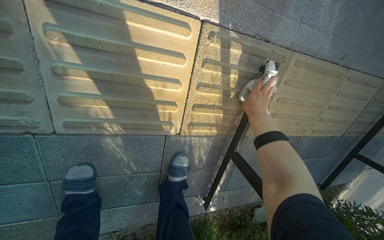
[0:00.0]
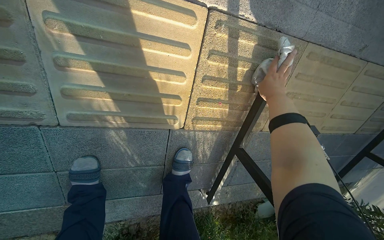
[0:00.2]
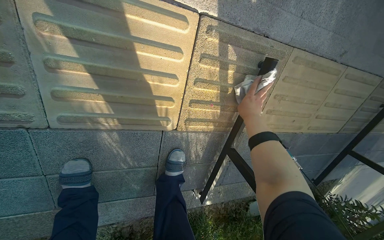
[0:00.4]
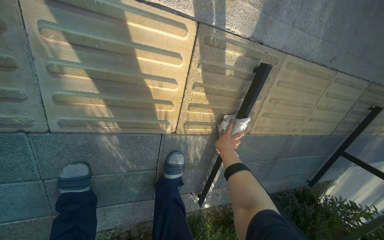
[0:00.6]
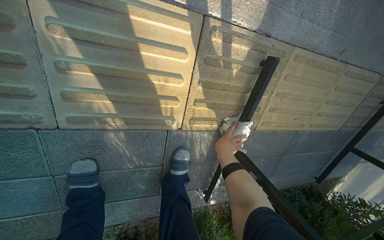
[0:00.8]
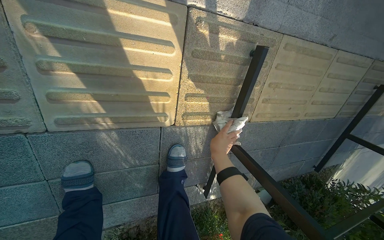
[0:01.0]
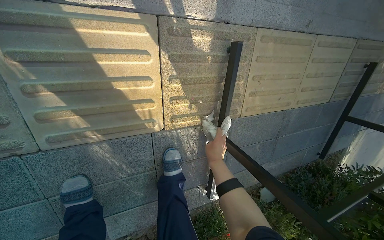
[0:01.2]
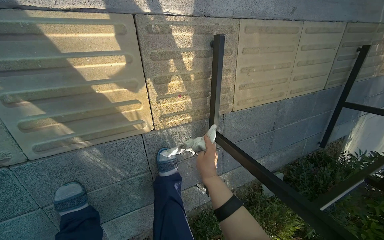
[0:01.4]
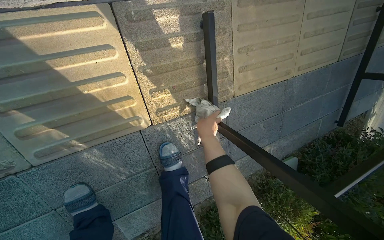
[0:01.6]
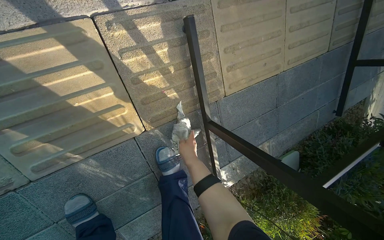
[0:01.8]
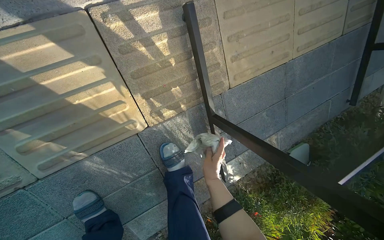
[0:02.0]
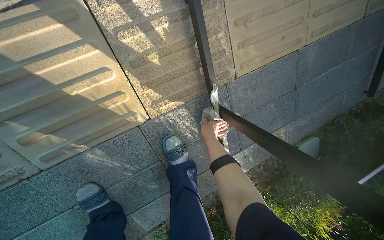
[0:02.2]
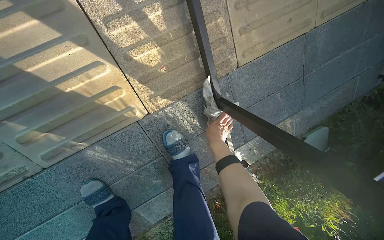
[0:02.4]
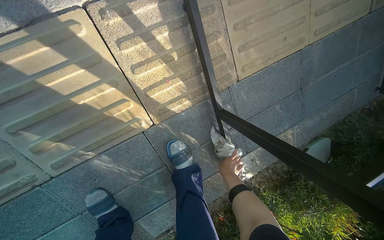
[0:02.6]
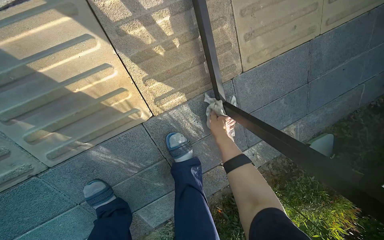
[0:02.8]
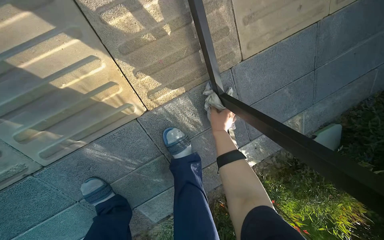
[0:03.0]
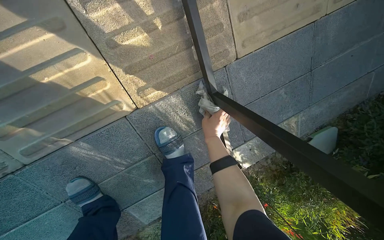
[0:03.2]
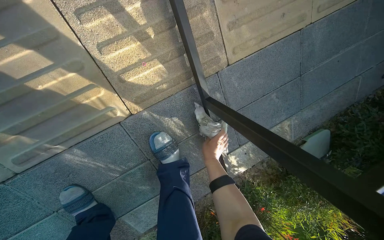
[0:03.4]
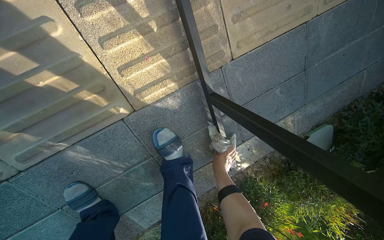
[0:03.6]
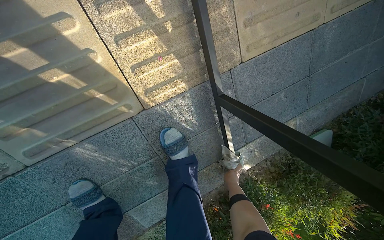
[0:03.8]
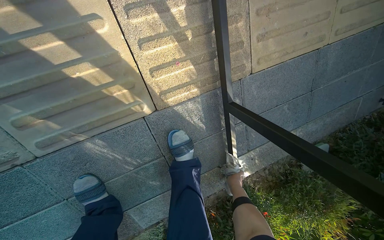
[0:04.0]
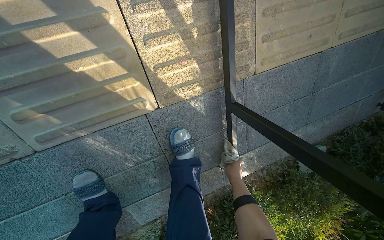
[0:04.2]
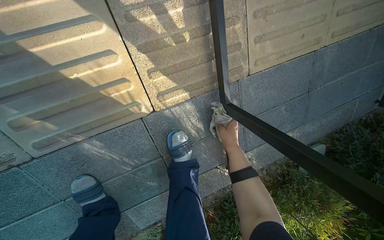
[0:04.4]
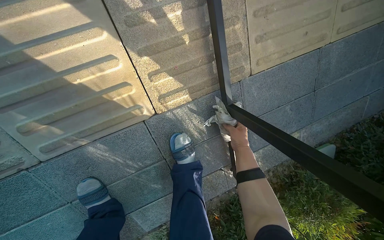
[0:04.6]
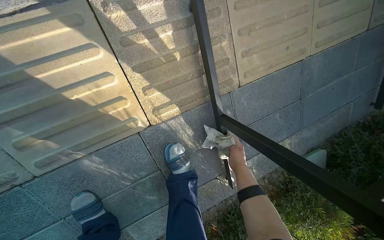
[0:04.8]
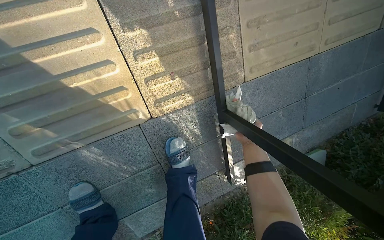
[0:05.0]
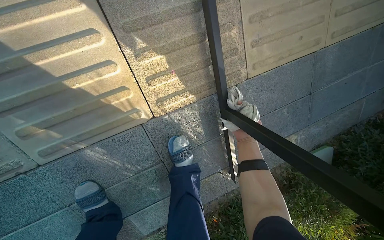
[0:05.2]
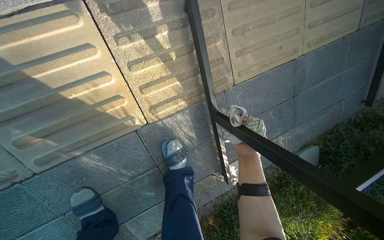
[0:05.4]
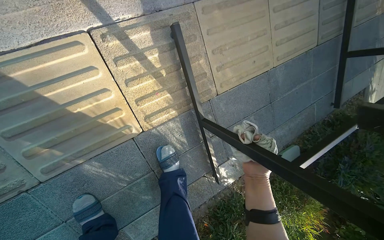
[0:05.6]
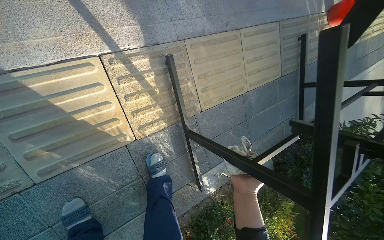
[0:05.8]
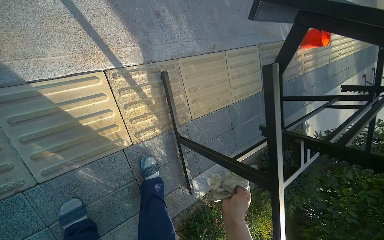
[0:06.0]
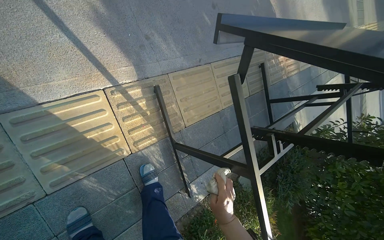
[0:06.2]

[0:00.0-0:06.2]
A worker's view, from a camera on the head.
Job: wiping surfaces.
The whole recording: Cleaning table frame and underside. The worker wipes the frame and underside of the display table with a cloth.
0:00.0 to 0:01.6: The right hand moves down the picture and farther from the camera, roughly 20 cm.
0:01.6 to 0:03.2: The right hand swings up and down the picture, roughly 15 cm each way, with 3 reversals.
0:03.2 to 0:04.6: The right hand goes down the picture and returns, some 20 cm each way.
0:04.6 to 0:06.2: The camera is carried some 40 cm. The view tilts some 20 degrees upward.

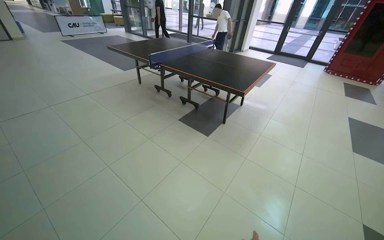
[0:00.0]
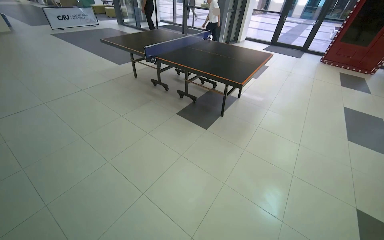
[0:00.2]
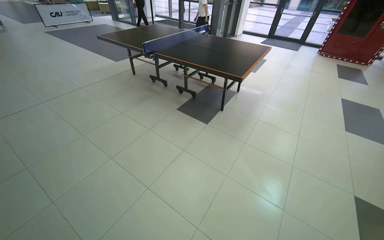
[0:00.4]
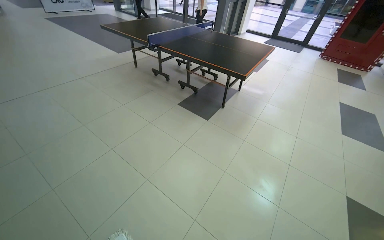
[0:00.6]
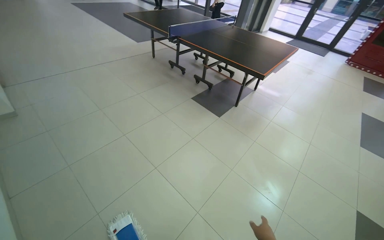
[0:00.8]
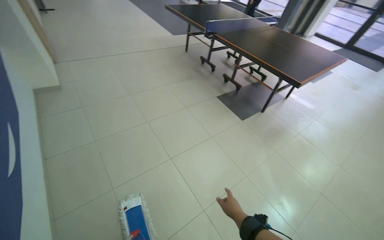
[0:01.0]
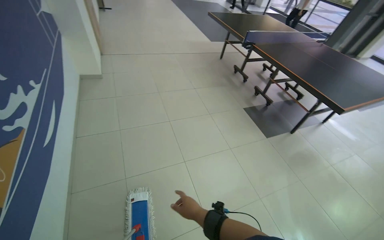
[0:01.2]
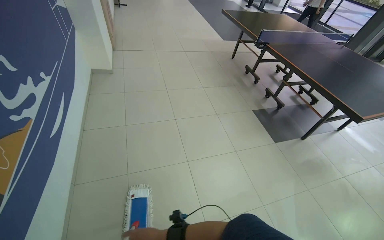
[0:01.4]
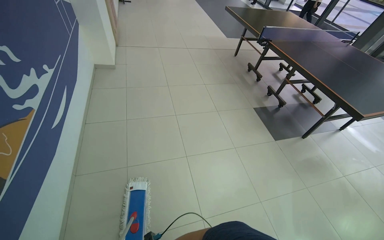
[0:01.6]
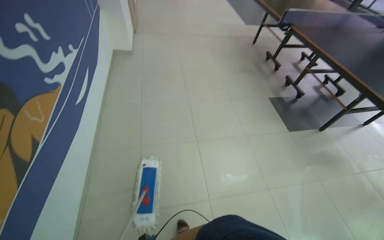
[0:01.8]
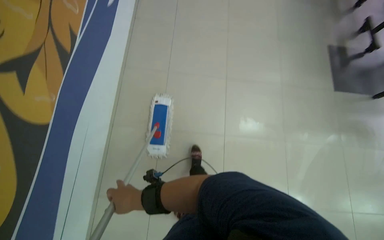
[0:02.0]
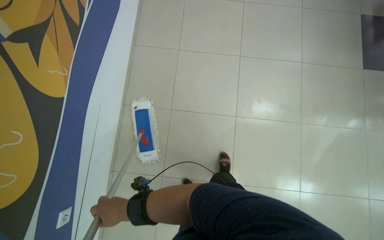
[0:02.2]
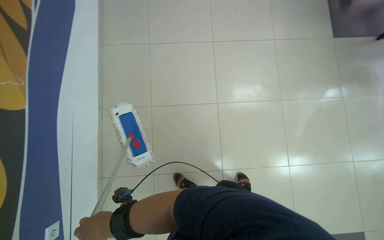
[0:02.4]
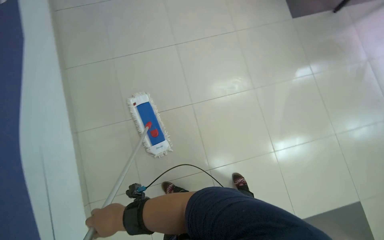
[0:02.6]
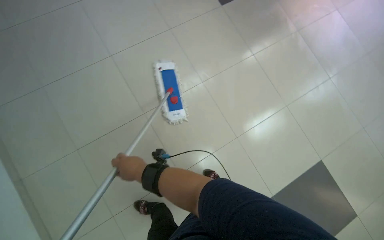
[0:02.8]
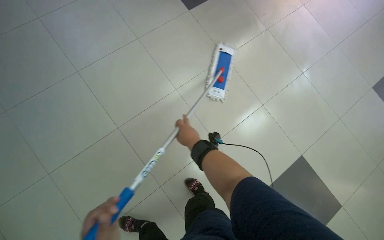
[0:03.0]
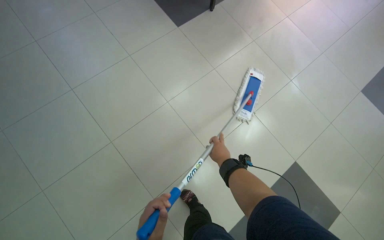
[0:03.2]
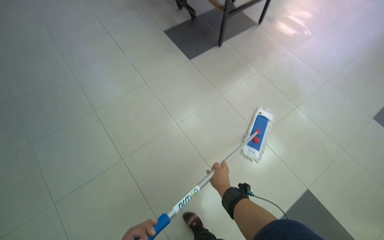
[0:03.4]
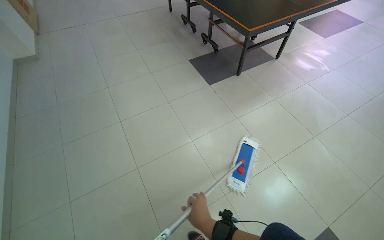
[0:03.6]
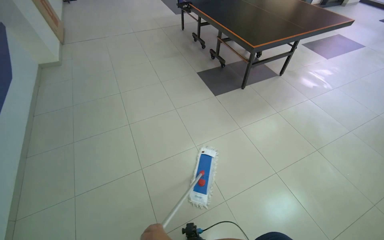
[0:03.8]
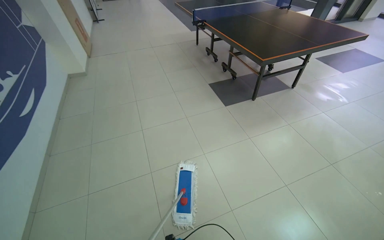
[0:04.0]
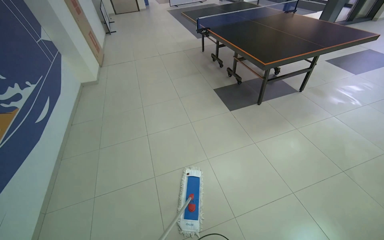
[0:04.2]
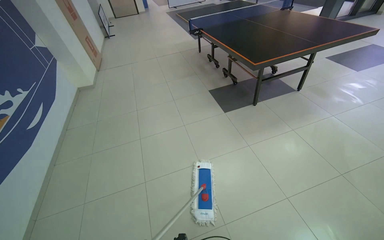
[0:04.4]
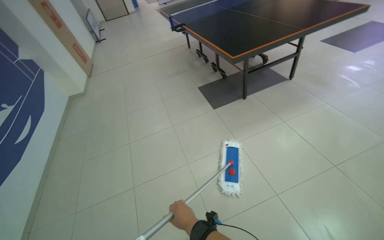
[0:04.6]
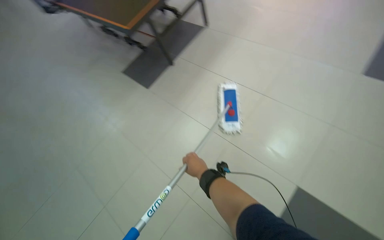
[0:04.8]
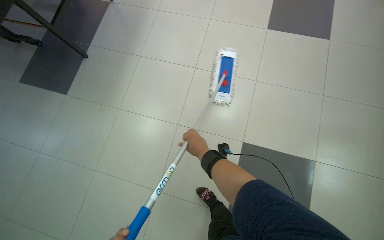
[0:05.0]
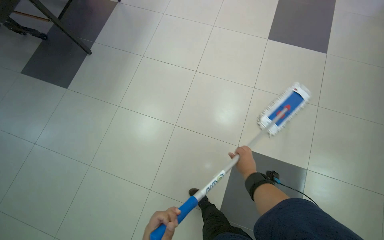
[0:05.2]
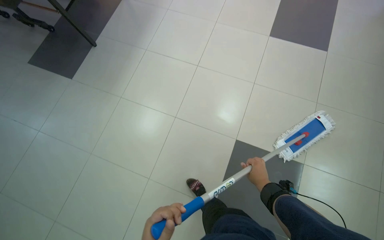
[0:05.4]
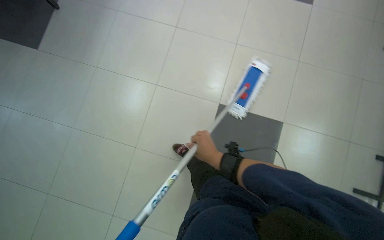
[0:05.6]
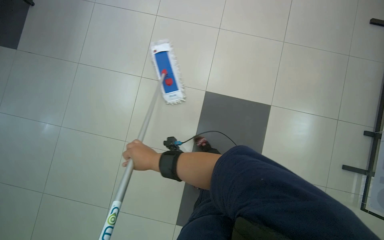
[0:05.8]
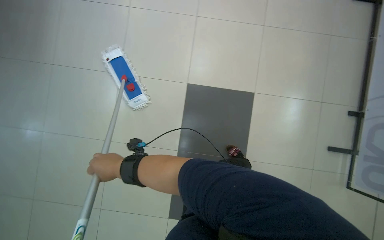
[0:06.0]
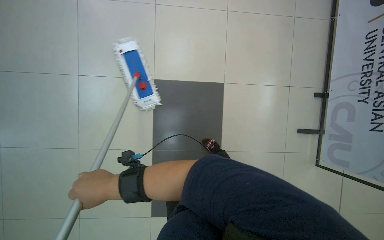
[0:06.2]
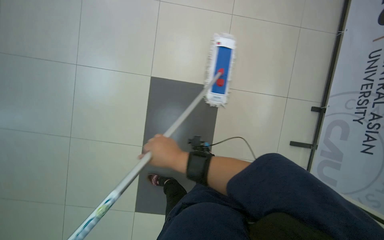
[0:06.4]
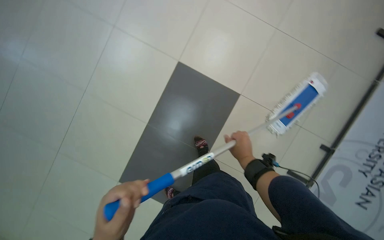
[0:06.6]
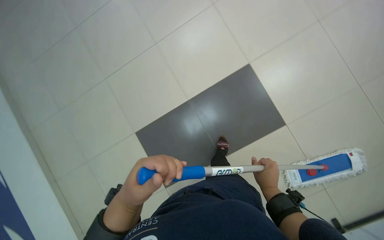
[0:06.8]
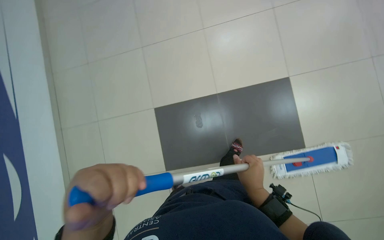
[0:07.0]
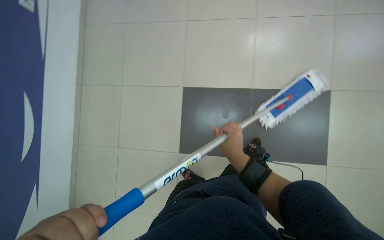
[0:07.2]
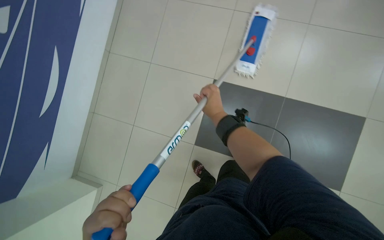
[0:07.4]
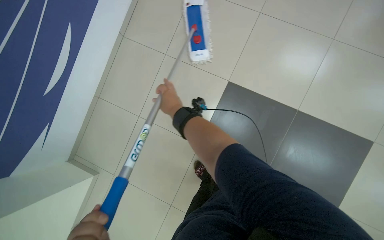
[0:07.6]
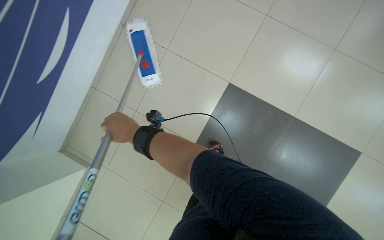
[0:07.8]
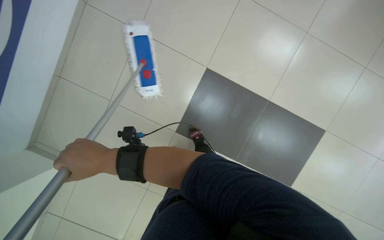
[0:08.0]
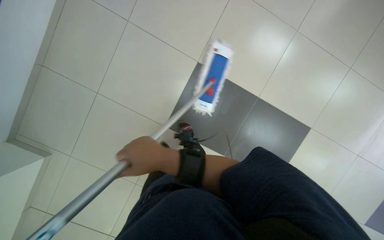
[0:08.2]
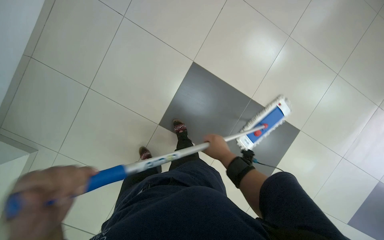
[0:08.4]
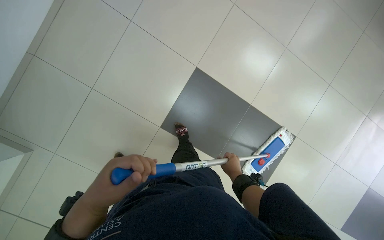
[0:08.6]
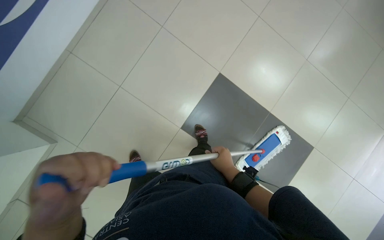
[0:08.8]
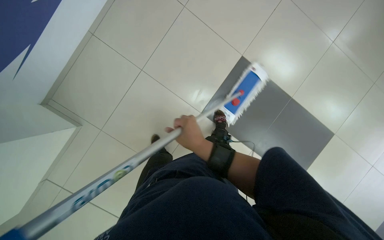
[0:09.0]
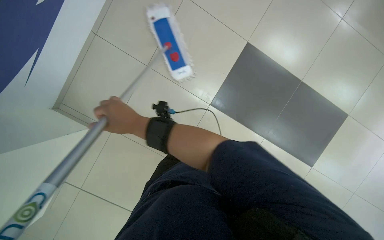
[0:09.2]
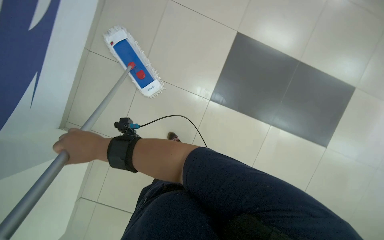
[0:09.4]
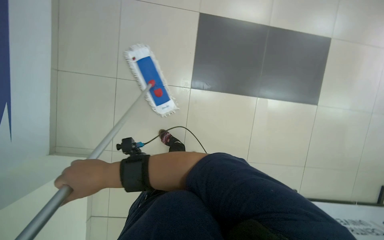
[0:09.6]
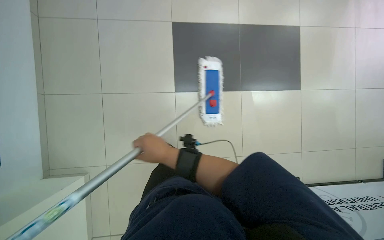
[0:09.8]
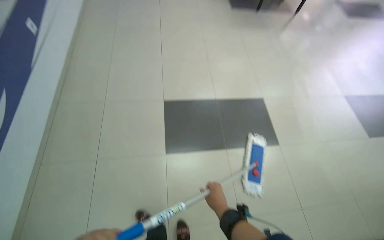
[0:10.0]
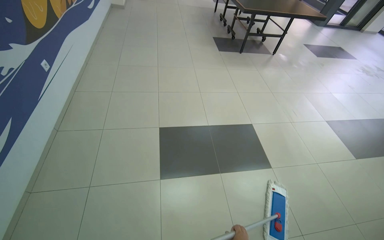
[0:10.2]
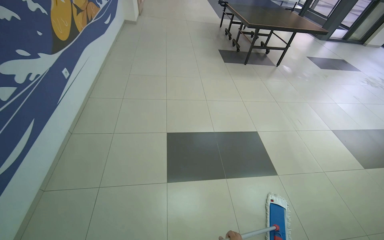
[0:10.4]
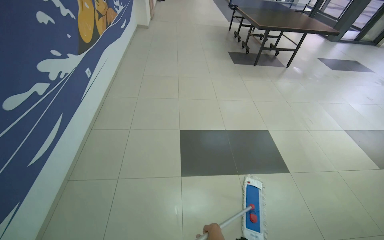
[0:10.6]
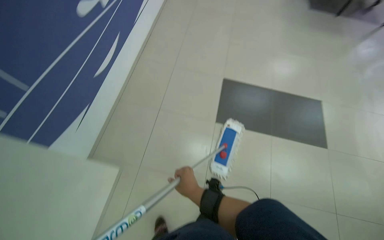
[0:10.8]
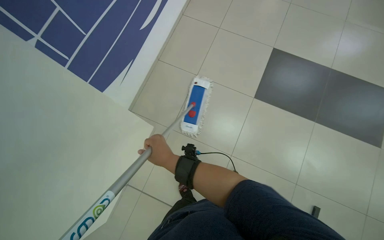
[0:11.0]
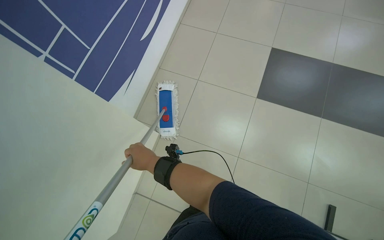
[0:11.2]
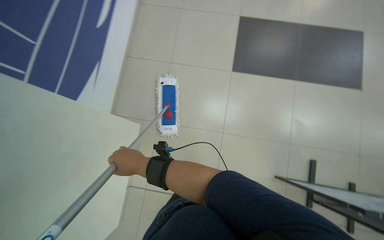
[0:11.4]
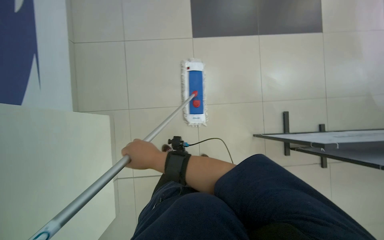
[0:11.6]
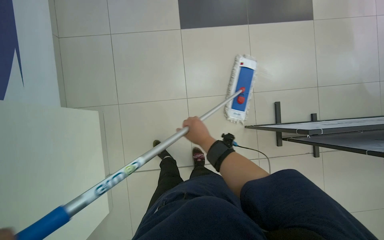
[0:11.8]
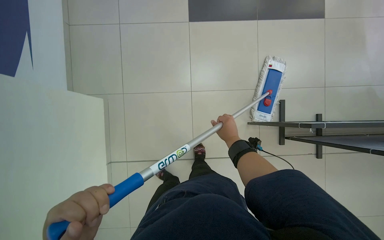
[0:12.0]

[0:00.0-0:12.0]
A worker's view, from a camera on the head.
Job: mopping floor.
The whole recording: Mopping tiled floor with flat mop. The worker mops the tiled floor with a string mop, periodically dipping and wringing it in the bucket.
0:00.0 to 0:01.6: The head turns to the left by roughly 35 degrees.
0:01.6 to 0:03.0: The wearer looks approximately 25 degrees further downward.
0:03.0 to 0:04.4: The camera is carried some 40 cm. The head rotates roughly 25 degrees to the left. The wearer looks roughly 35 degrees further upward.
0:04.4 to 0:06.0: The camera travels to the right, approximately 60 cm. The view tilts about 25 degrees downward.
0:09.0 to 0:10.4: The camera travels roughly 50 cm. The wearer looks about 20 degrees further to the left. The camera pitches upward, by approximately 40 degrees.

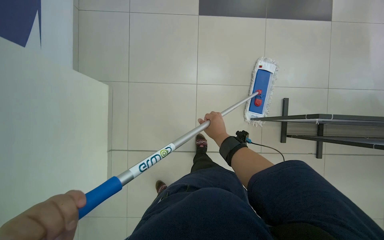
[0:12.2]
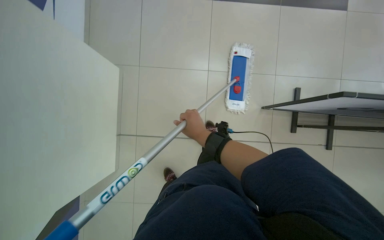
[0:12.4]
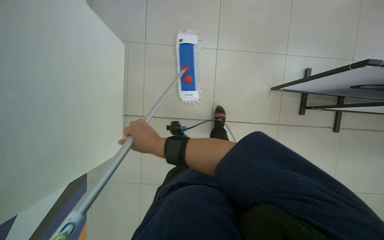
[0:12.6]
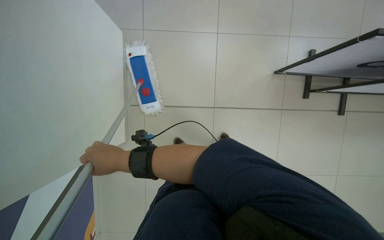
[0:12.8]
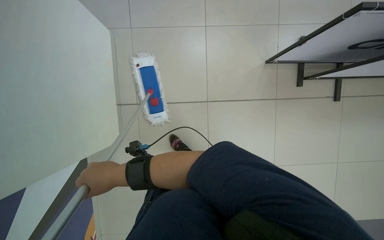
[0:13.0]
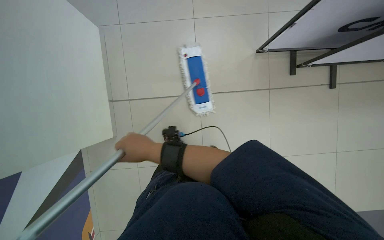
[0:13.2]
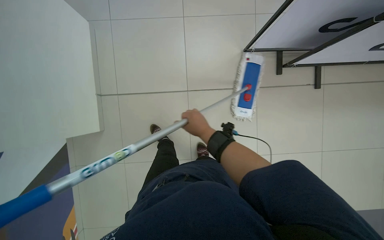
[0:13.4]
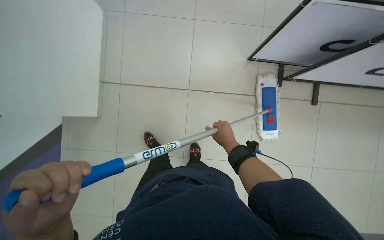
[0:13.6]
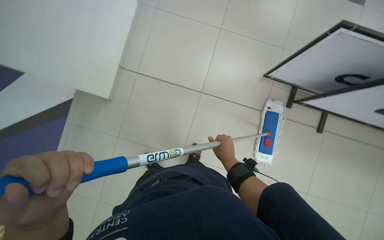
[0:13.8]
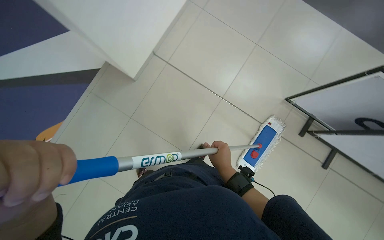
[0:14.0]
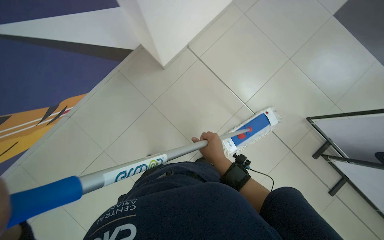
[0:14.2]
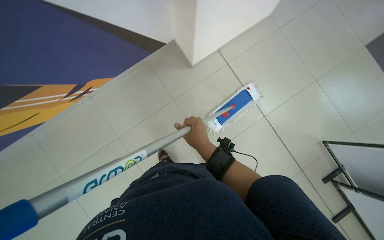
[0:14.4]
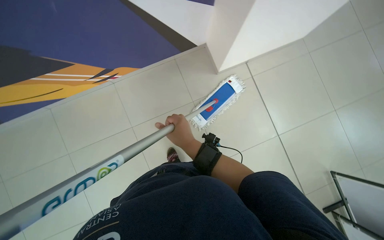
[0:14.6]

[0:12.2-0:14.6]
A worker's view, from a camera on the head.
Job: mopping floor.
The whole recording: Mopping tiled floor with flat mop. The worker mops the tiled floor with a string mop, periodically dipping and wringing it in the bucket.
0:13.4 to 0:14.6: The head travels approximately 50 cm. Everything in view rotates about 70 degrees clockwise.
